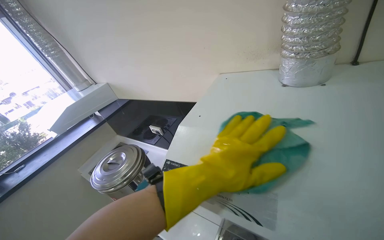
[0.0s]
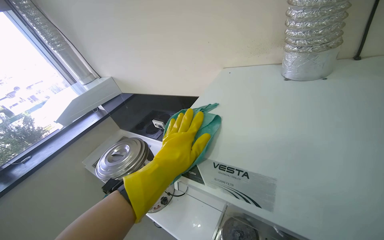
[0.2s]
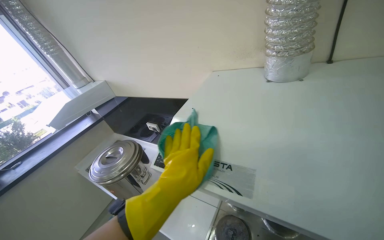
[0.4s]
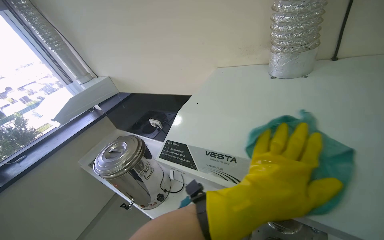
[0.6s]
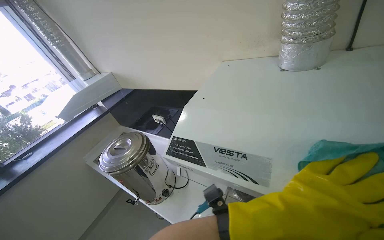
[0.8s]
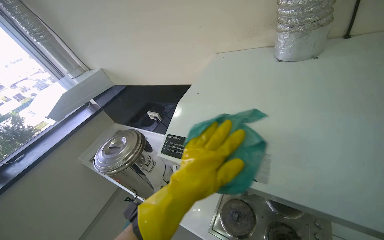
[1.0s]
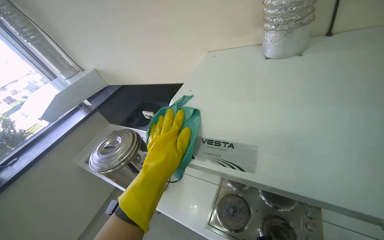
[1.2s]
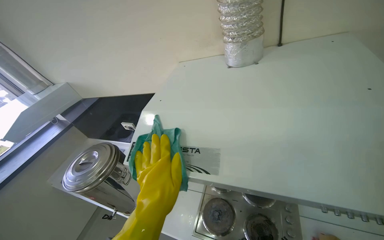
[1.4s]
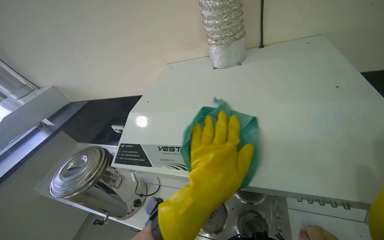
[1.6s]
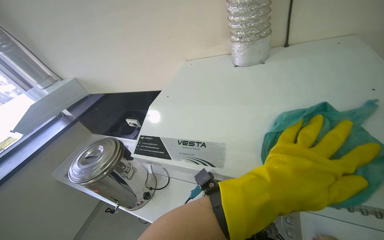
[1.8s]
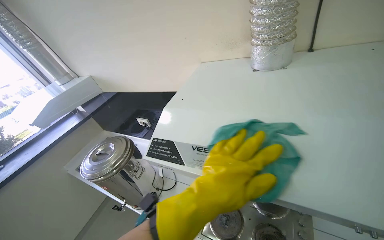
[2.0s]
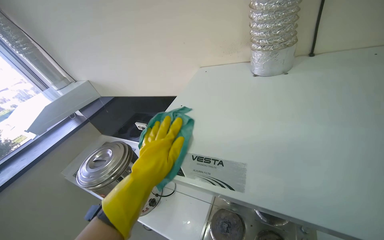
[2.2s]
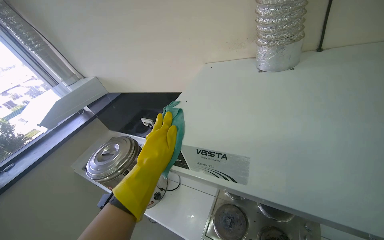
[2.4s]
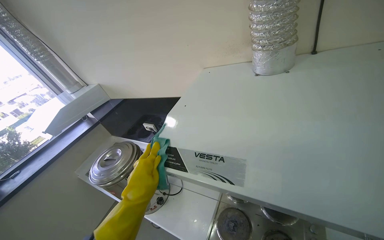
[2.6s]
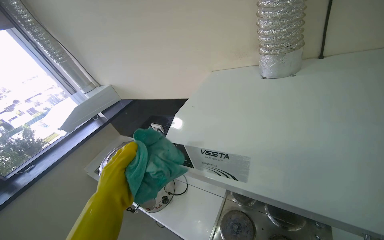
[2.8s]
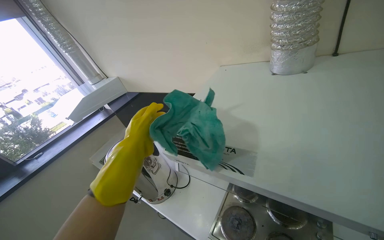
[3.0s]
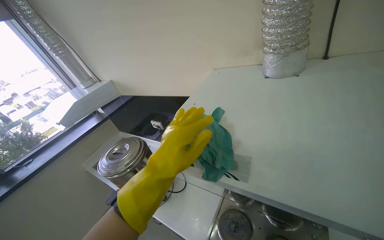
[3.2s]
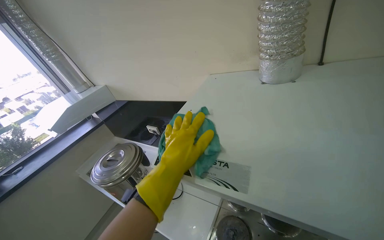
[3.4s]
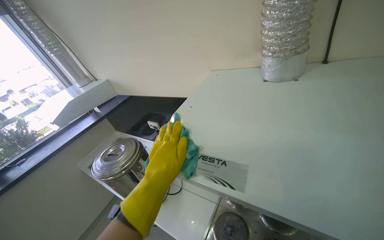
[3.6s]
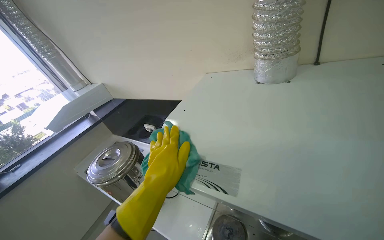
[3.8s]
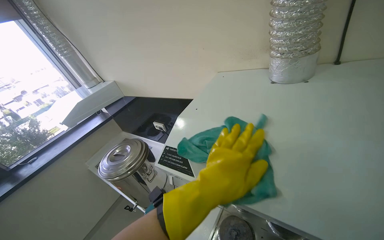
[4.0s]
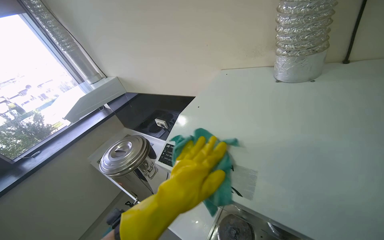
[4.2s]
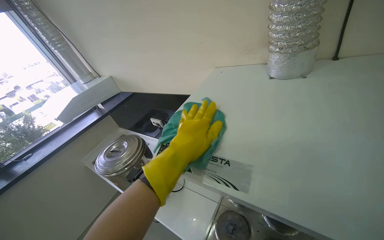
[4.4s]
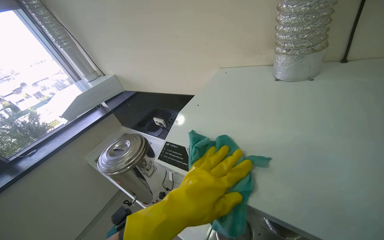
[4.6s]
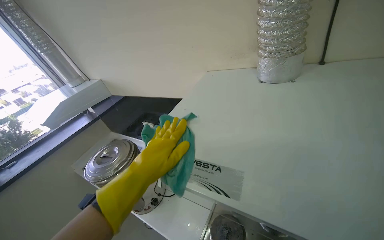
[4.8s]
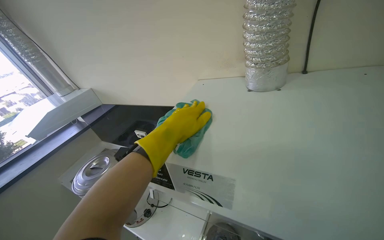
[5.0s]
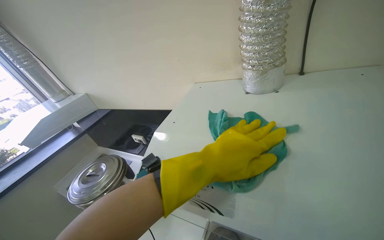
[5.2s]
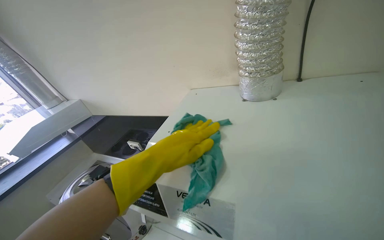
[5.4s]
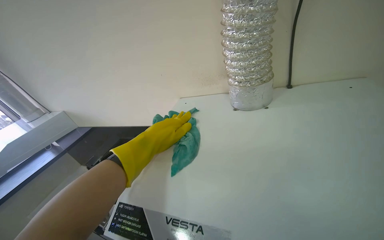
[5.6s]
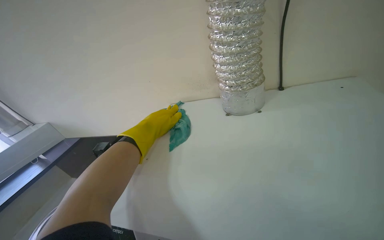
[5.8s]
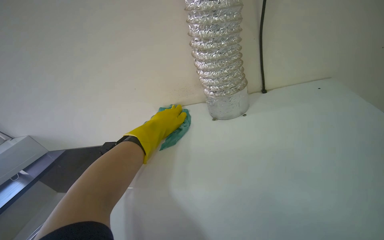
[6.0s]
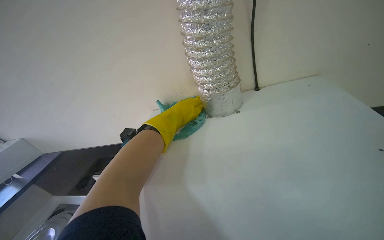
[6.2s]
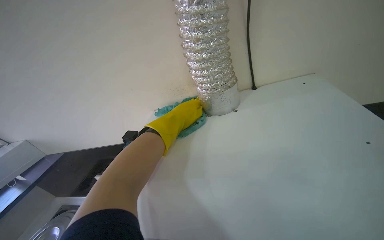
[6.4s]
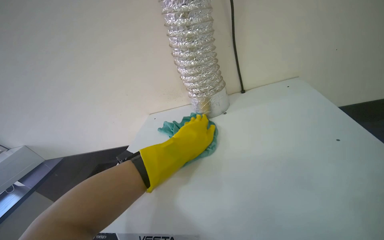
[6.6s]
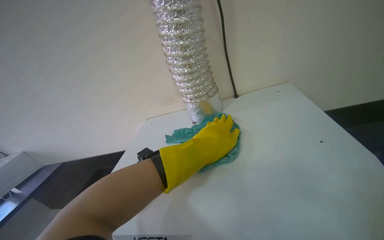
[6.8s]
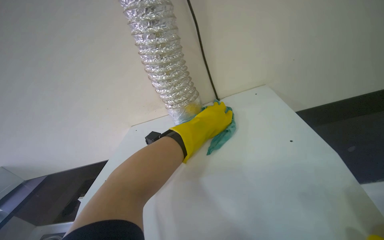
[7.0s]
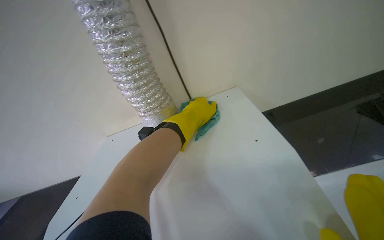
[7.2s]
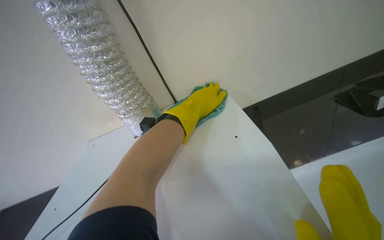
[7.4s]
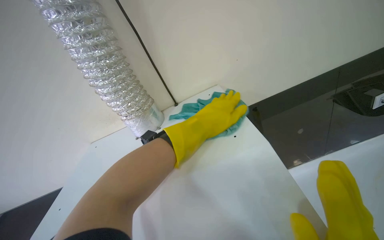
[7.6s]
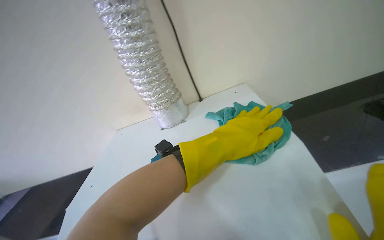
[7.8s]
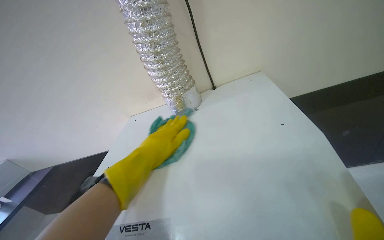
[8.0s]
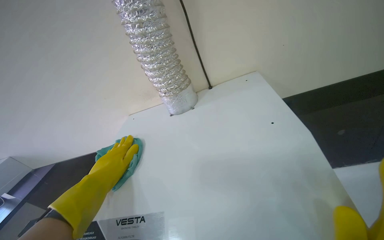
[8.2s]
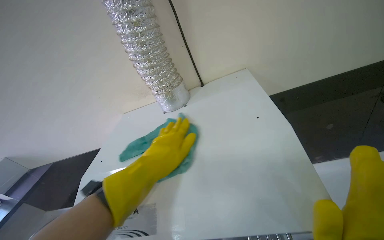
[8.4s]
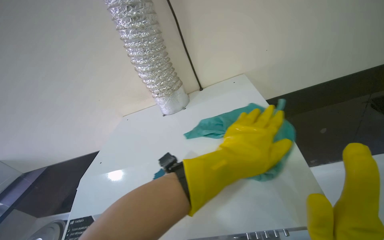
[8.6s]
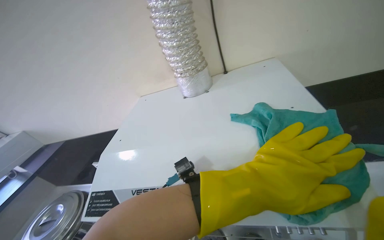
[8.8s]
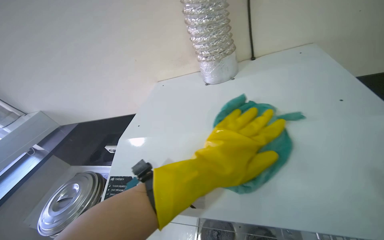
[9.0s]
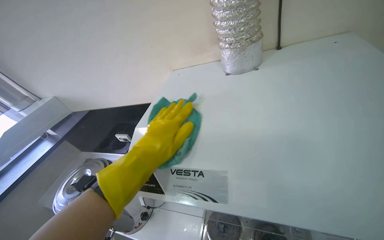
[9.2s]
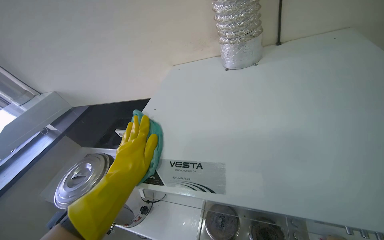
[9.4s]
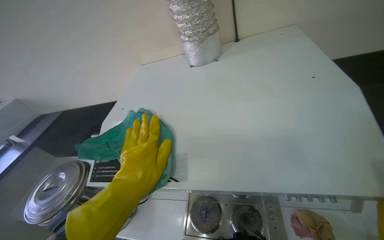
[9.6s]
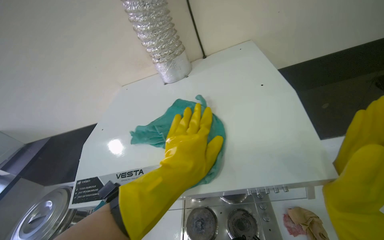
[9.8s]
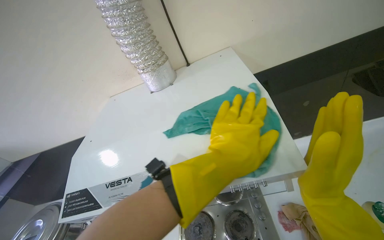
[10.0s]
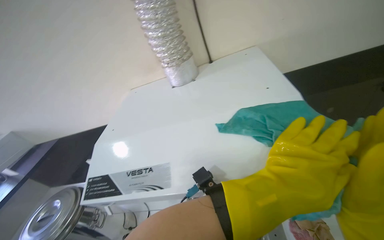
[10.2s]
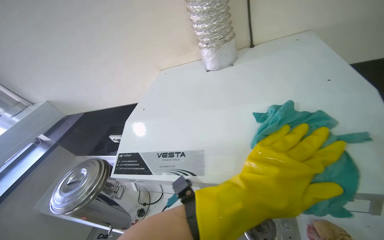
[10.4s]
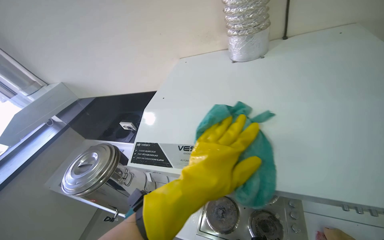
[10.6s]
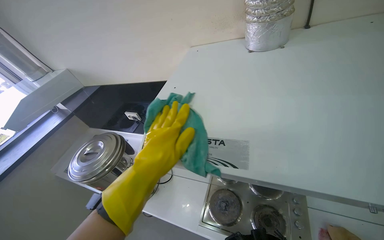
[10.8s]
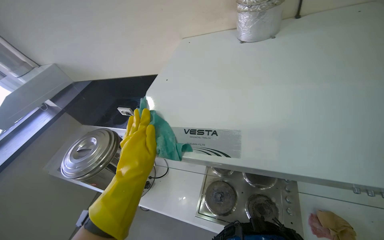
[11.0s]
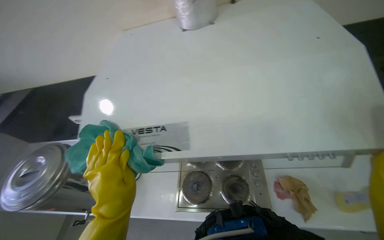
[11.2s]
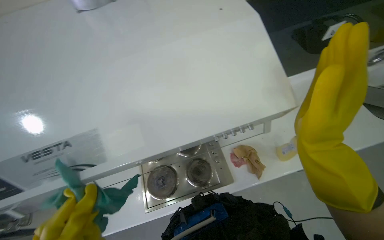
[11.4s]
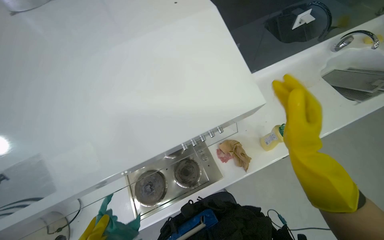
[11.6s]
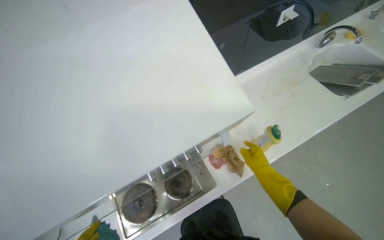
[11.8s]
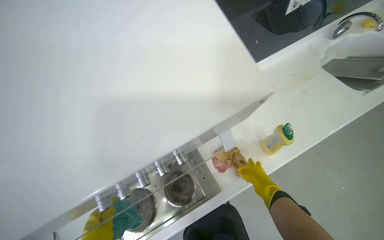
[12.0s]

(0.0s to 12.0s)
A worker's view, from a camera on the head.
Job: cleaning kitchen.
The whole recording: Wiping top of range hood. The worker wipes the top surface of the range hood with a brown cloth.
0.0s - 1.6s: The left hand goes left and right, approximately 20 cm each way, reversing 3 times.
1.6s - 3.0s: The left hand moves to the left, roughly 25 cm.
3.0s - 4.4s: The left hand moves to the right, approximately 15 cm.
4.4s - 6.0s: The head rotates about 20 degrees to the right. The left hand is displaced up the picture and farther from the camera by some 30 cm.
6.0s - 7.6s: The head turns to the right by approximately 20 degrees. The left hand travels to the right and nearer to the camera by approximately 40 cm.
7.6s - 9.0s: The wearer's head swings about 20 degrees to the left.
10.4s - 12.0s: The wearer looks roughly 40 degrees further to the right. The view tips downward by about 15 degrees.

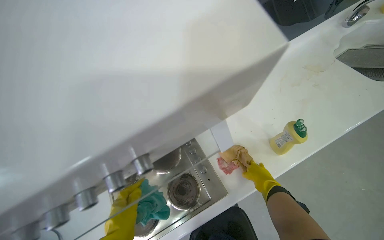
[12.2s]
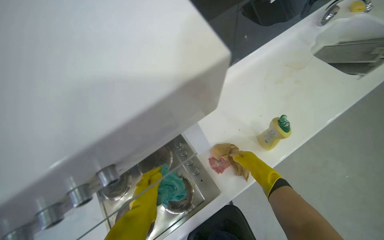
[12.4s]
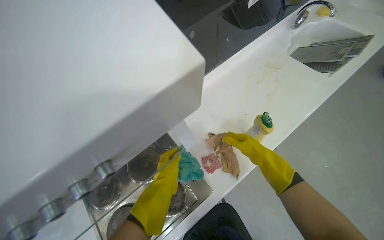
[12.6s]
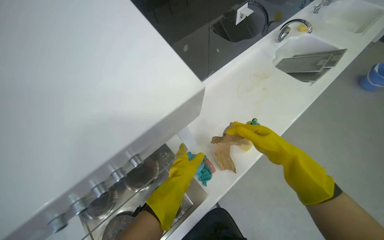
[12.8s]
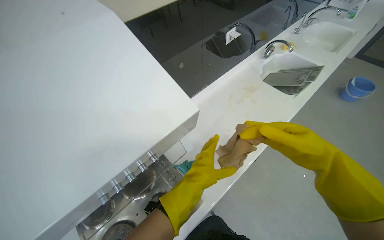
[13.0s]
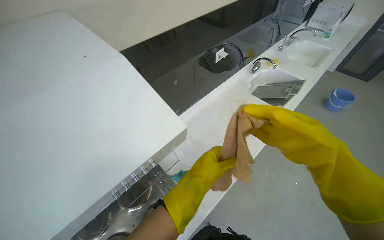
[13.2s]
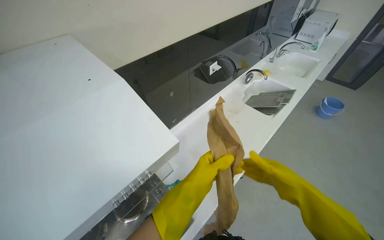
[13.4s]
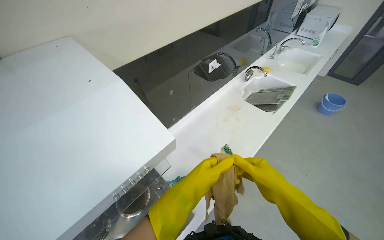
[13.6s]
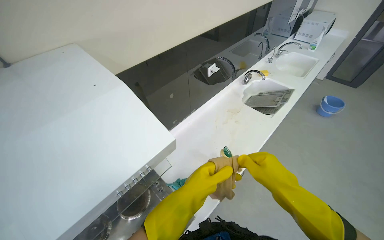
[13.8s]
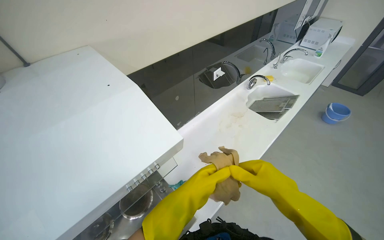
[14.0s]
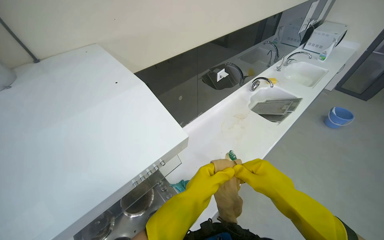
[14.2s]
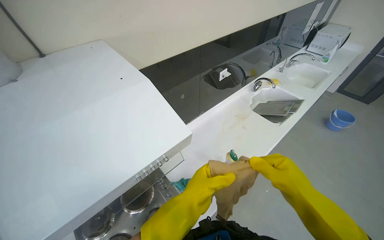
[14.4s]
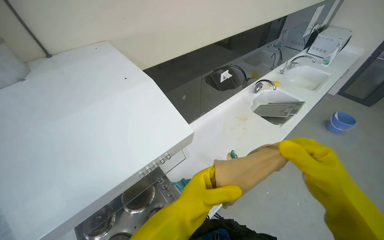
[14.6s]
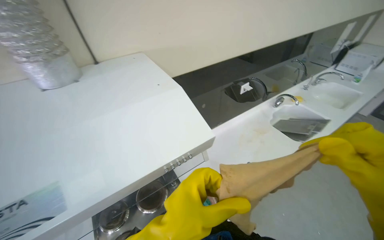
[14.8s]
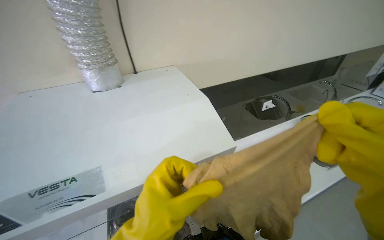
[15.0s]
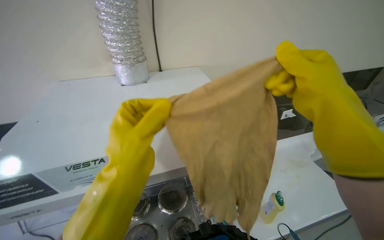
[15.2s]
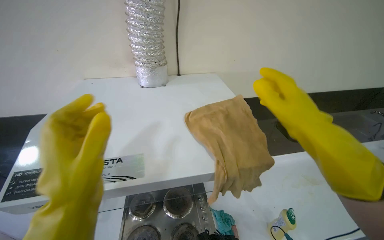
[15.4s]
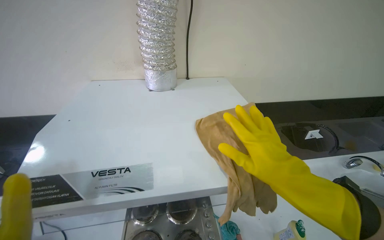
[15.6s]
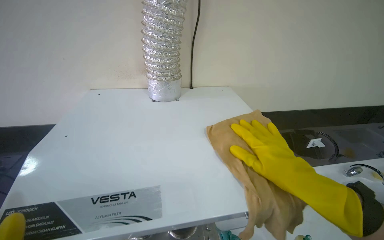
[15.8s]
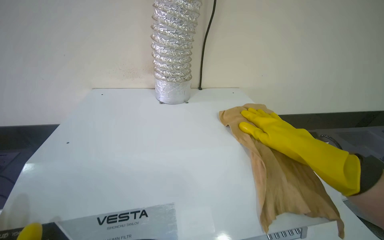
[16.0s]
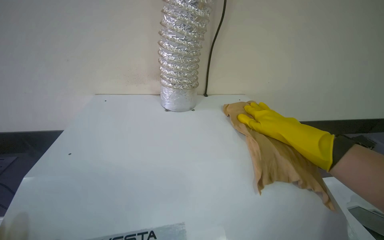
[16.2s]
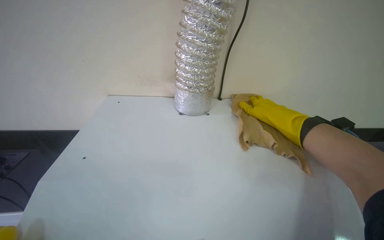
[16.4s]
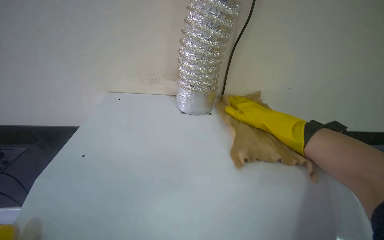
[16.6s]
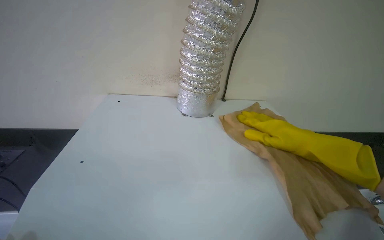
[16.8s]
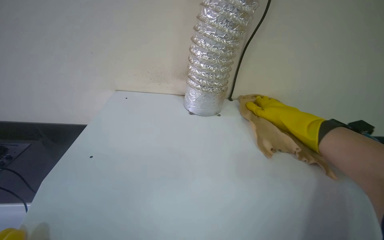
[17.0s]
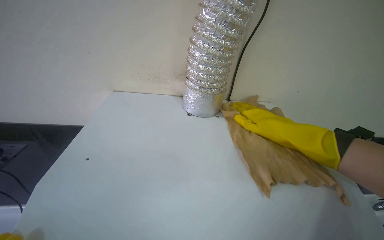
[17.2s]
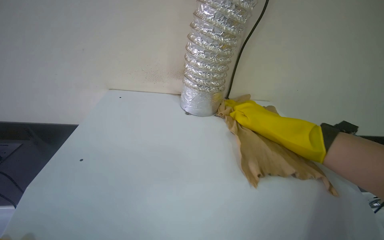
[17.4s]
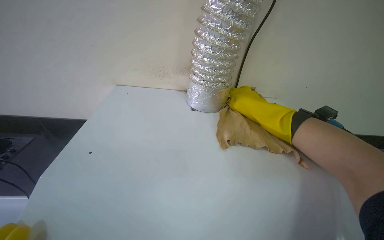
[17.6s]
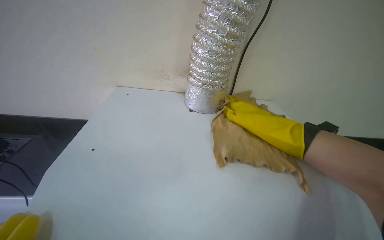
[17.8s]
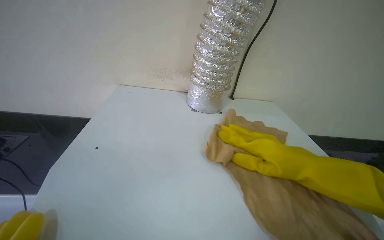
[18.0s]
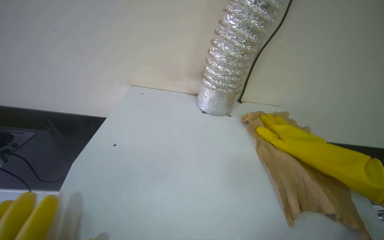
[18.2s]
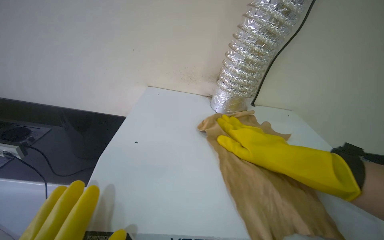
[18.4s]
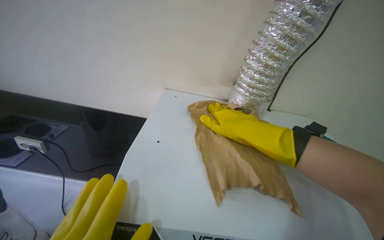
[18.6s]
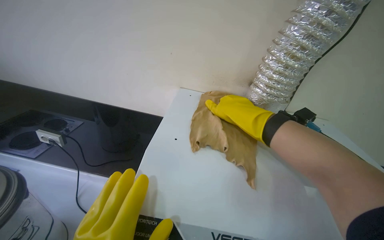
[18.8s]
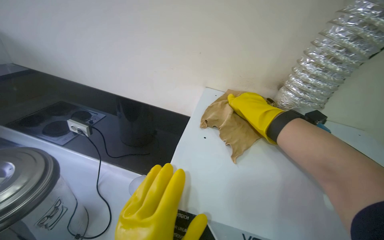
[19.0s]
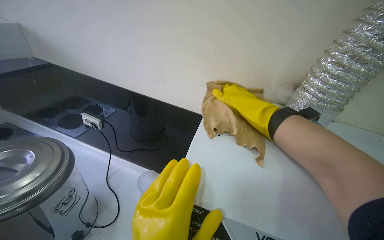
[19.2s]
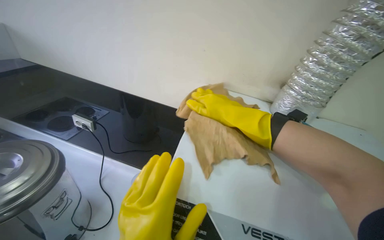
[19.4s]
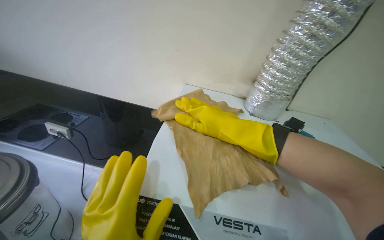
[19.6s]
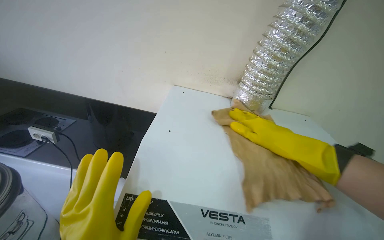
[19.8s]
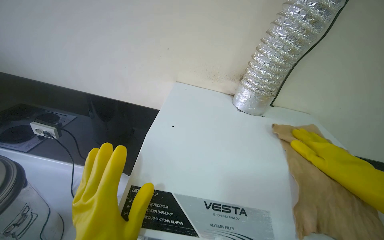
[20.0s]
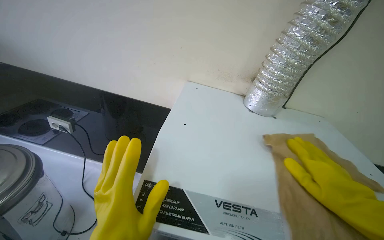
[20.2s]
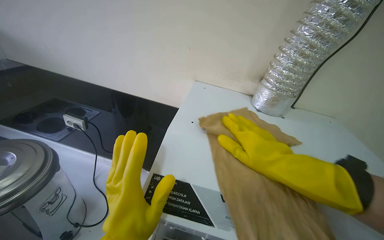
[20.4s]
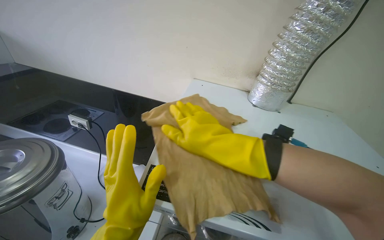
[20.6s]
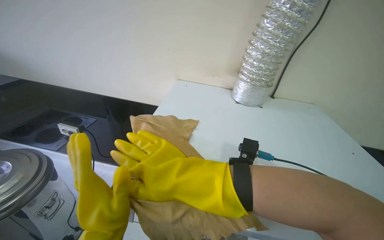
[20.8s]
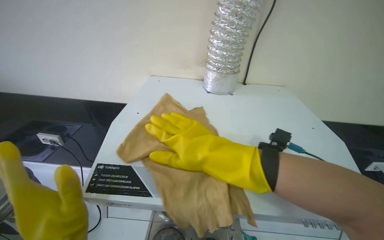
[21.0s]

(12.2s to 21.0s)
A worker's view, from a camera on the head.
Job: cleaning kitchen.
The whole recording: Wiping top of range hood. The worker wipes the top surface of the range hood with a brown cloth.
12.2s - 13.6s: The wearer looks roughly 20 degrees further to the right. The view tilts about 15 degrees upward. The right hand is displaced nearer to the camera by about 40 cm.
13.6s - 15.2s: The wearer's head swings roughly 30 degrees to the left. The camera pitches upward, by some 15 degrees.
15.2s - 16.6s: The right hand is displaced farther from the camera by some 35 cm.
16.6s - 18.0s: The right hand goes nearer and farther, approximately 15 cm each way, reversing 4 times.
18.0s - 19.6s: The right hand is displaced to the left by roughly 30 cm.
19.6s - 21.0s: The right hand shifts approximately 15 cm down the picture and nearer to the camera, and moves approximately 15 cm to the right and comes back.
